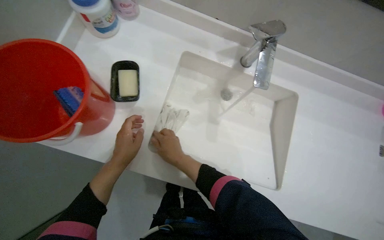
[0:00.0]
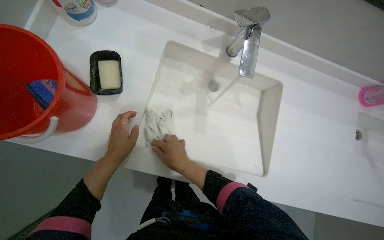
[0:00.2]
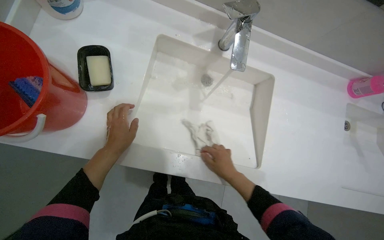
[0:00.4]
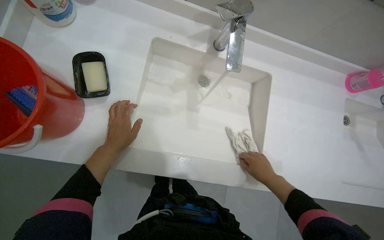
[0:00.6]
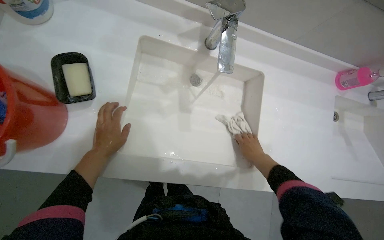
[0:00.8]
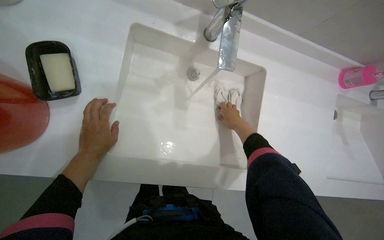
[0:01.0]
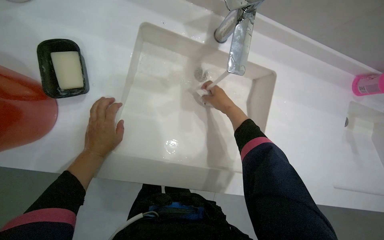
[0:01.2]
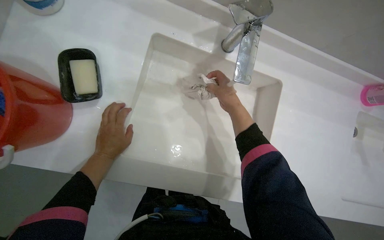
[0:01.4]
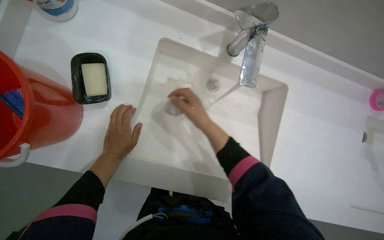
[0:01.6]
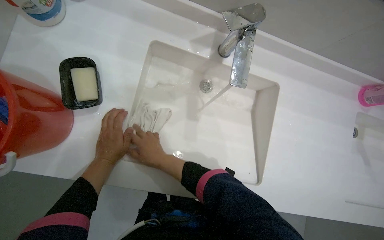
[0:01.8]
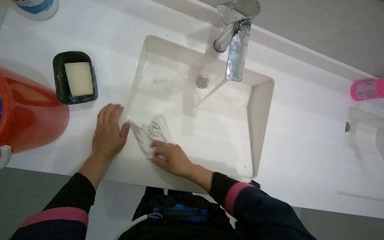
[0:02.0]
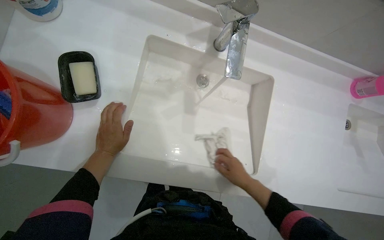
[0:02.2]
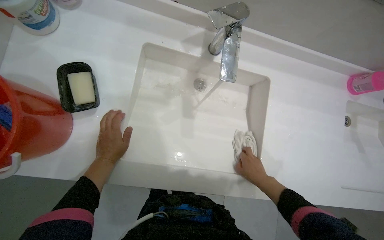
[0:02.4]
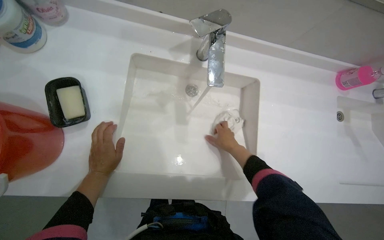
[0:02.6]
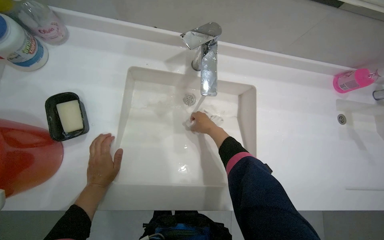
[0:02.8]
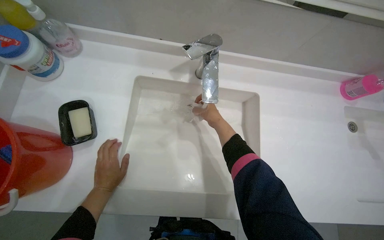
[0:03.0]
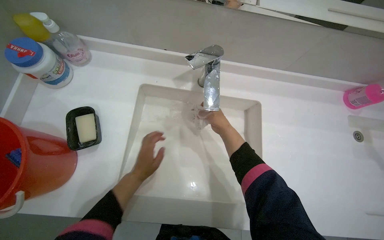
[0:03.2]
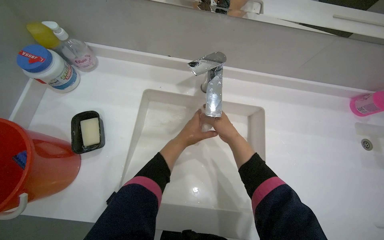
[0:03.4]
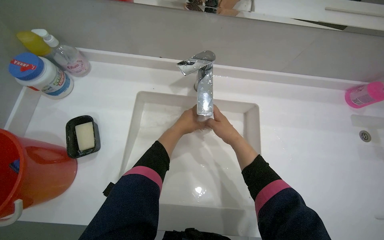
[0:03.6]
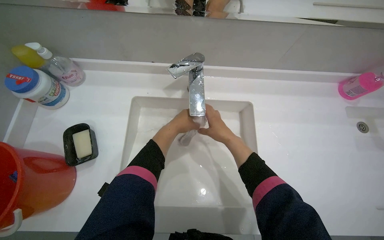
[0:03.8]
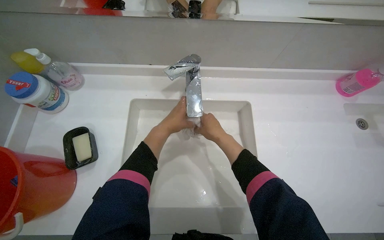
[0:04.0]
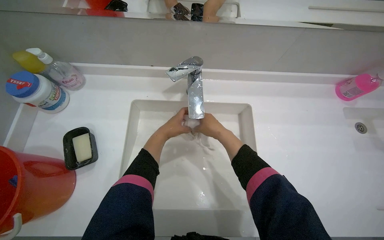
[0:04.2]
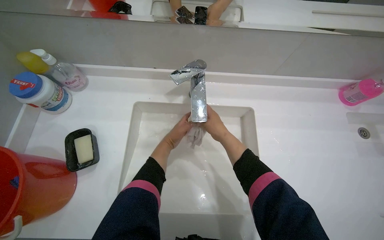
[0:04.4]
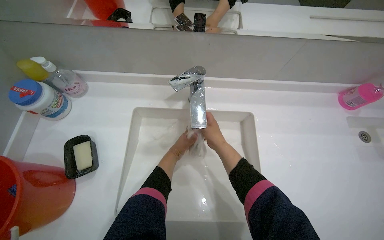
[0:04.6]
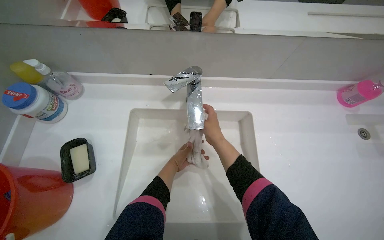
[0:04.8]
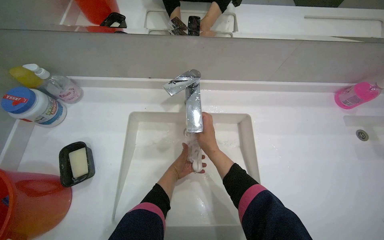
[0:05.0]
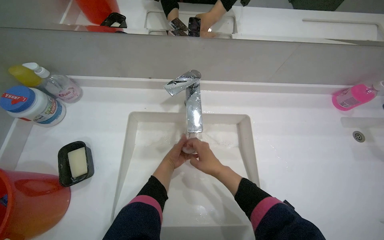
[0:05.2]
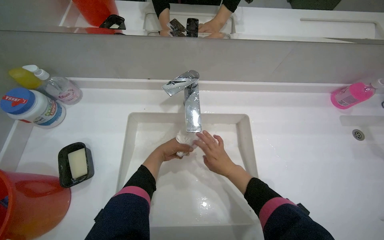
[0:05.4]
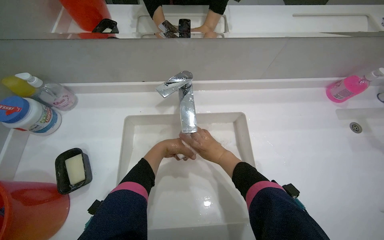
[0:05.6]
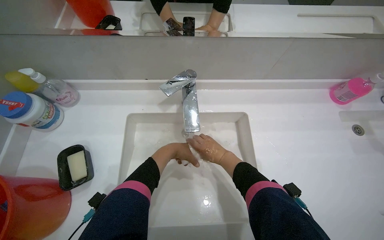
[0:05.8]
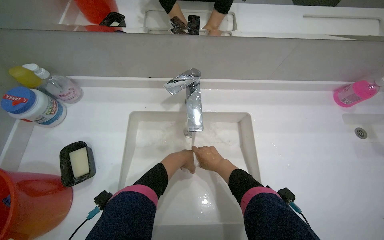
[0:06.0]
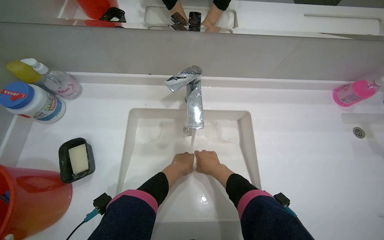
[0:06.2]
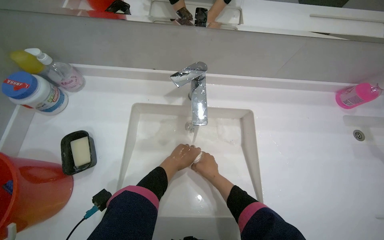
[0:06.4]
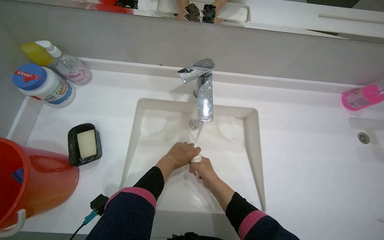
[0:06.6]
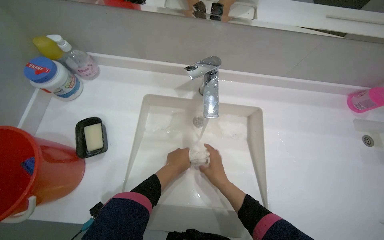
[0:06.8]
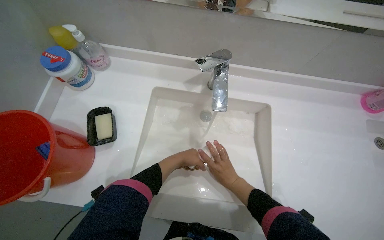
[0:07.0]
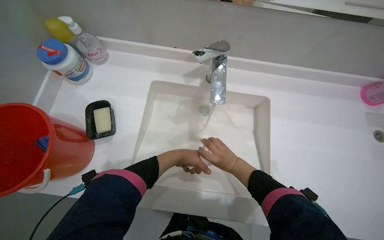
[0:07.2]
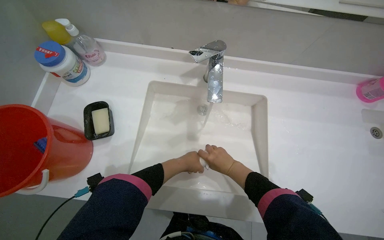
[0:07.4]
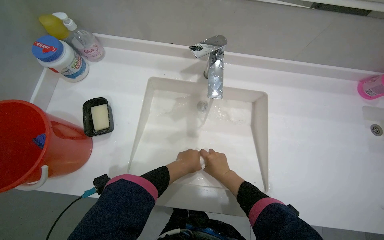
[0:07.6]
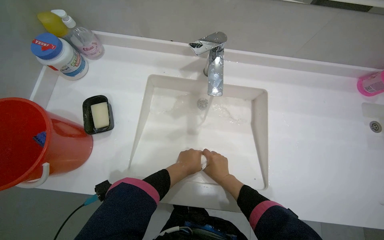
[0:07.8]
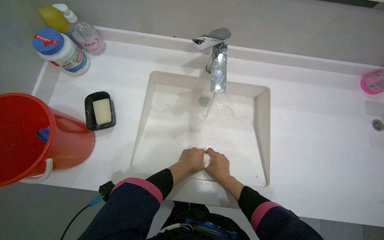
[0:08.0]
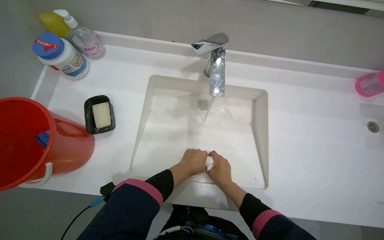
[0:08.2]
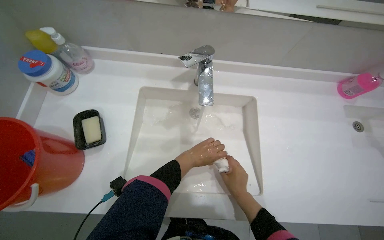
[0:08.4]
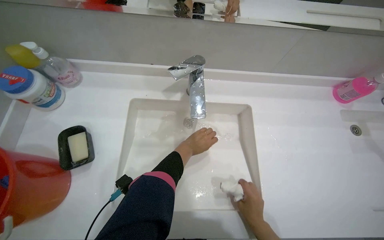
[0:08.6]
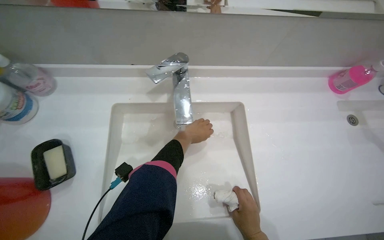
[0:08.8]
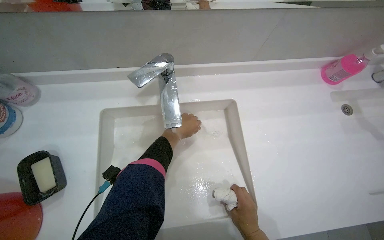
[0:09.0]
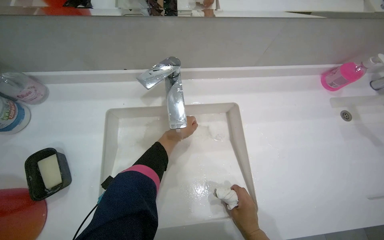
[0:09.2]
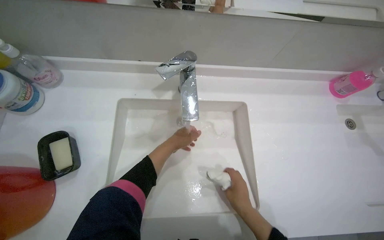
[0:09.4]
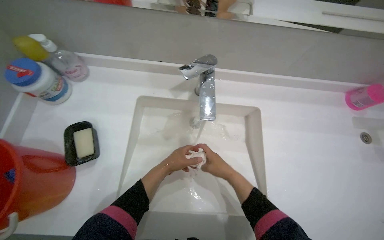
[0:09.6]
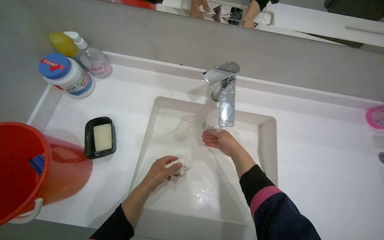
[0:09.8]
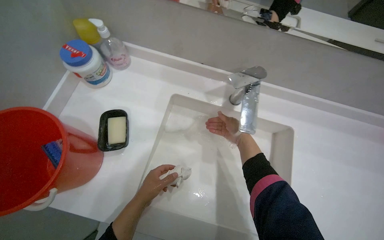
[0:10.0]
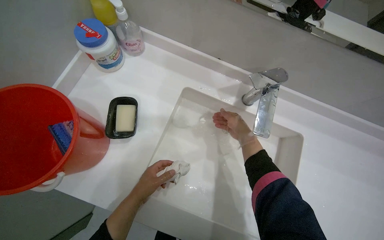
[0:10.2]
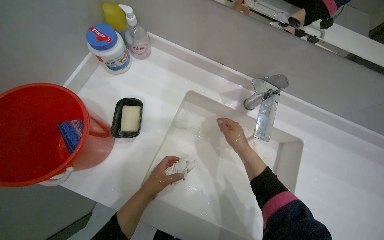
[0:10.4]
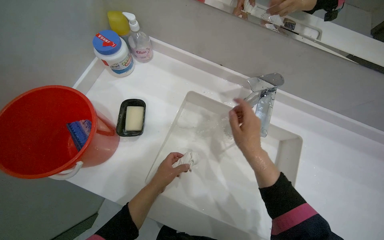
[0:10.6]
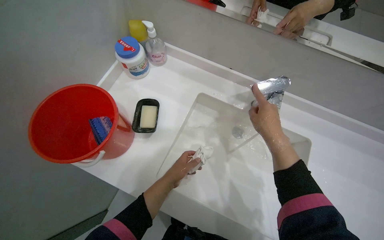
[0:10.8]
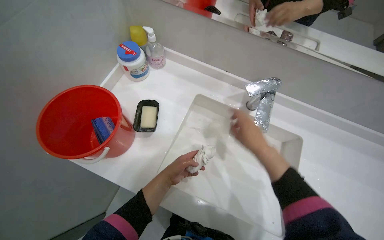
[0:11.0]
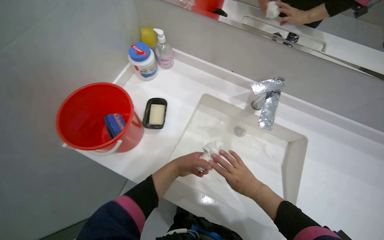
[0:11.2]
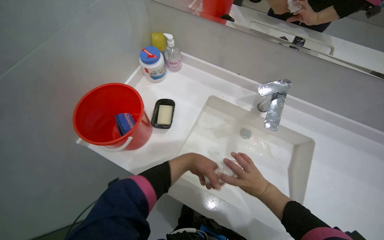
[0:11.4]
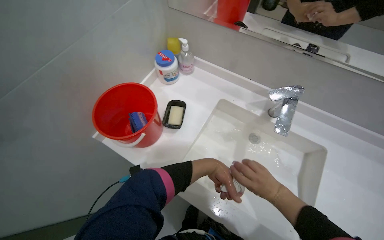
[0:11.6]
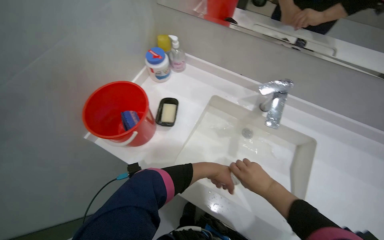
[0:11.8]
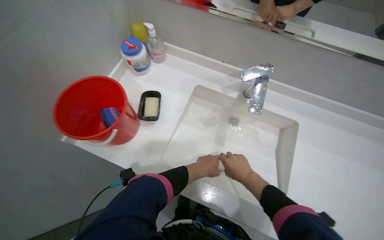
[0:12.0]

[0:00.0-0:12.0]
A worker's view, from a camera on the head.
Job: preparing cleaning supplies.
The whole recording: Washing cloth in sink. The worker washes a cloth with soap and water in the sink.
0:00.0 to 0:01.6: The right hand is displaced up the picture by approximately 15 cm, and goes to the right and returns, some 40 cm each way.
0:01.6 to 0:03.0: The right hand moves left and right over approximately 35 cm, changing direction 2 times.
0:03.0 to 0:04.4: The left hand goes about 30 cm up the picture and to the right.
0:04.4 to 0:06.0: The right hand moves down the picture, about 10 cm.
0:07.6 to 0:09.0: The left hand heads up the picture, covering roughly 20 cm; the right hand shifts about 20 cm down the picture and to the right.
0:09.0 to 0:10.4: Everything in view rotates some 30 degrees clockwise. The right hand travels up the picture by some 35 cm. The left hand moves to the left and down the picture, approximately 35 cm.
0:10.4 to 0:12.0: The right hand travels down the picture by approximately 15 cm. Meanwhile the left hand moves to the right, about 15 cm.

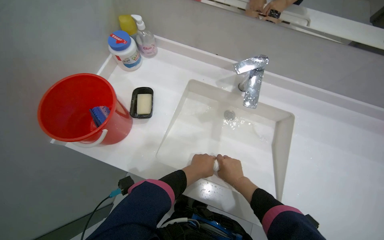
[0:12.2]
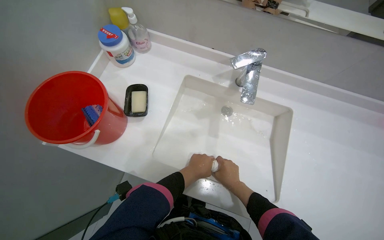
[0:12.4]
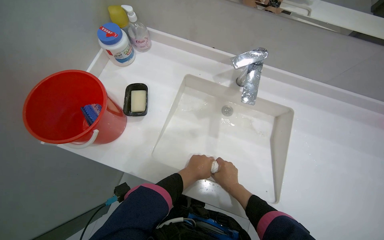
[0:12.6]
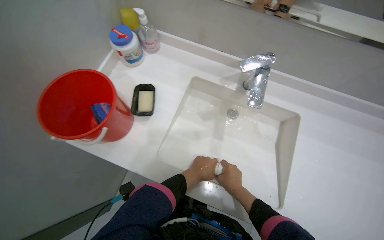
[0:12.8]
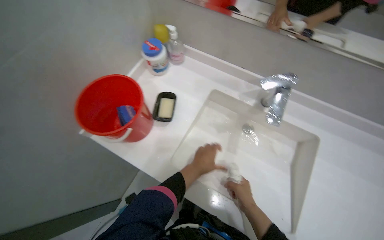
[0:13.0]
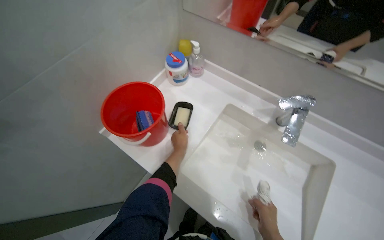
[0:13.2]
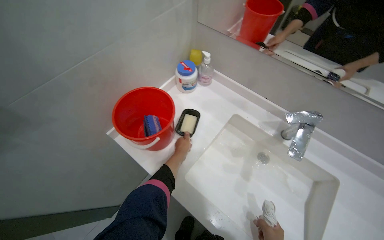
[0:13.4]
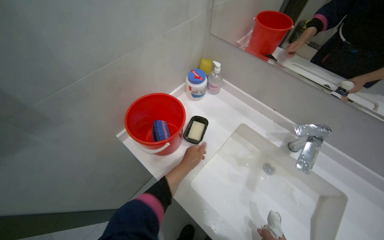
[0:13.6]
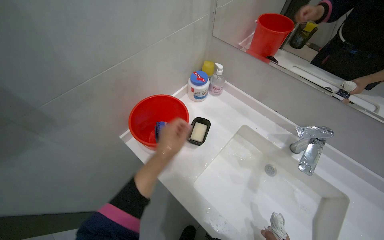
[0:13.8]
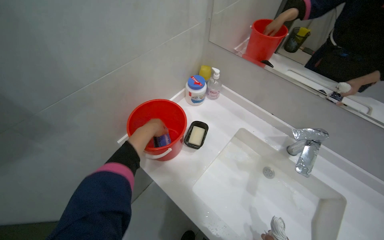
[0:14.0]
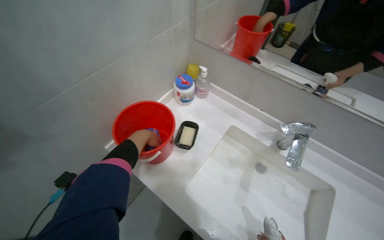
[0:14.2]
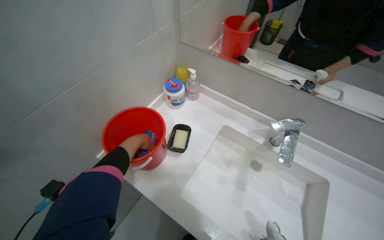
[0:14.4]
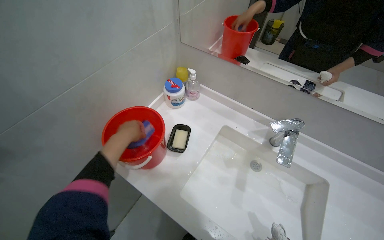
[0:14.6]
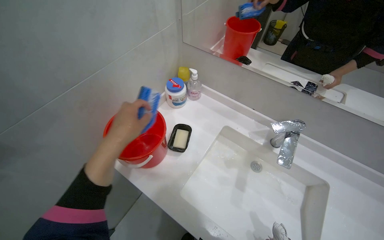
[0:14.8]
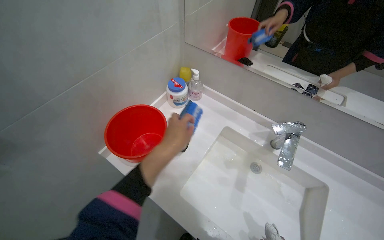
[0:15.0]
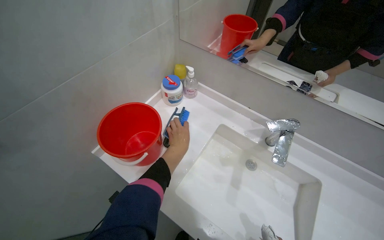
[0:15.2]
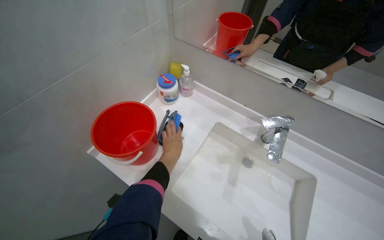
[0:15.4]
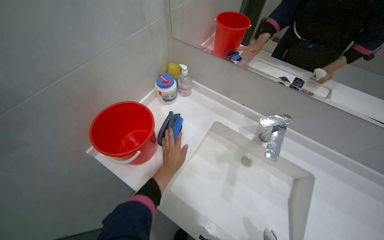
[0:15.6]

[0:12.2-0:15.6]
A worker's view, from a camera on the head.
Job: preparing cleaning supplies.
The whole recording: Washing cloth in sink. The worker washes a cloth with soap and water in the sink.
0:12.2 to 0:13.8: The left hand travels to the left, up the picture and nearer to the camera by roughly 30 cm.
0:13.8 to 0:15.6: The left hand moves nearer and farther over some 20 cm, changing direction 2 times.

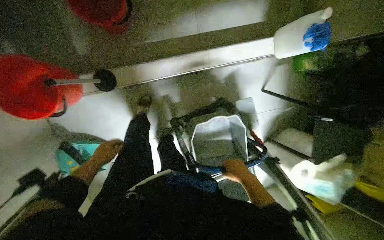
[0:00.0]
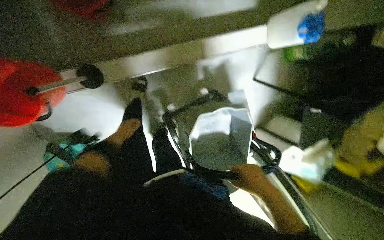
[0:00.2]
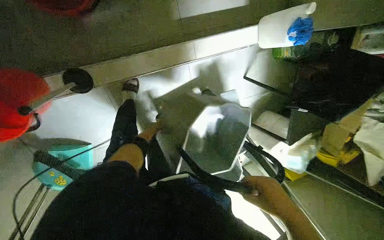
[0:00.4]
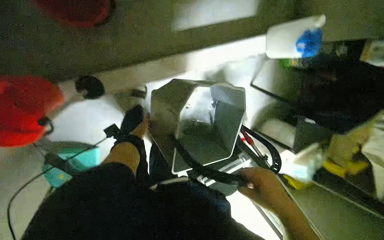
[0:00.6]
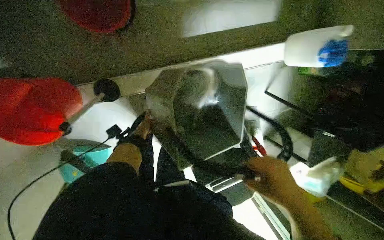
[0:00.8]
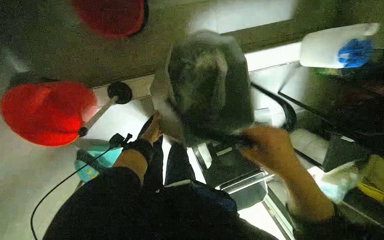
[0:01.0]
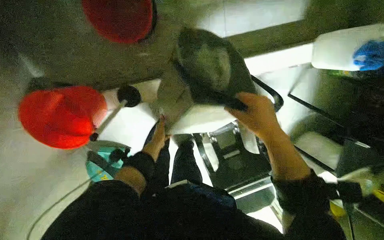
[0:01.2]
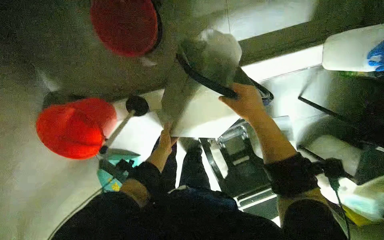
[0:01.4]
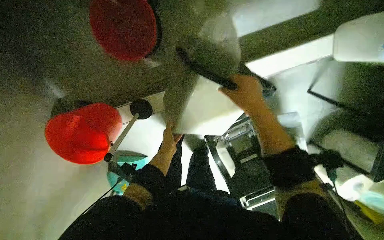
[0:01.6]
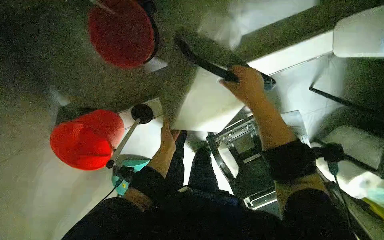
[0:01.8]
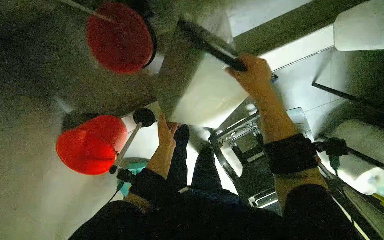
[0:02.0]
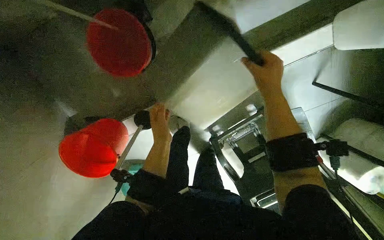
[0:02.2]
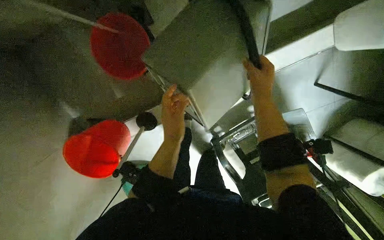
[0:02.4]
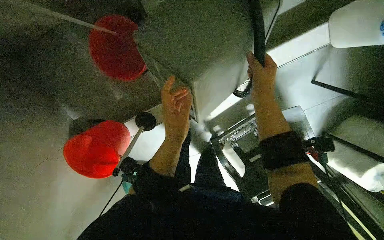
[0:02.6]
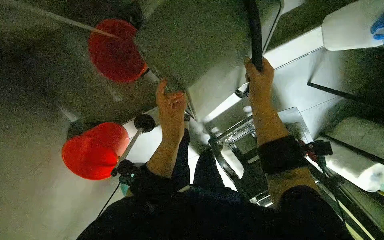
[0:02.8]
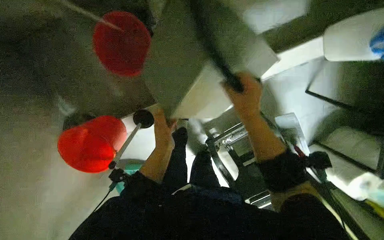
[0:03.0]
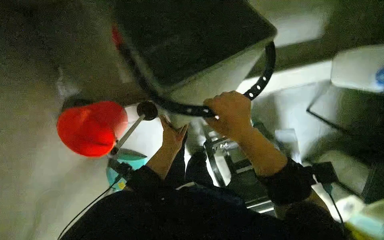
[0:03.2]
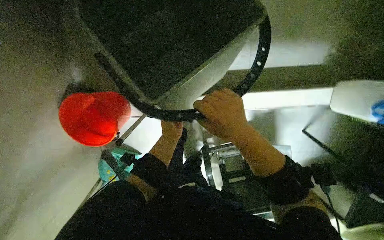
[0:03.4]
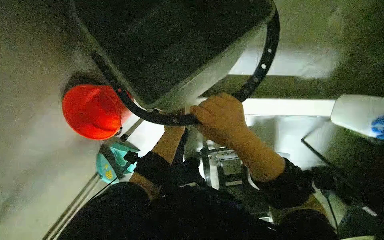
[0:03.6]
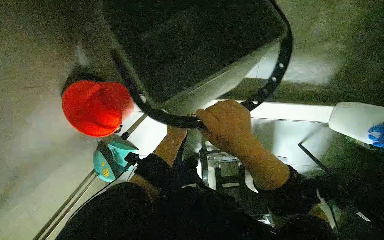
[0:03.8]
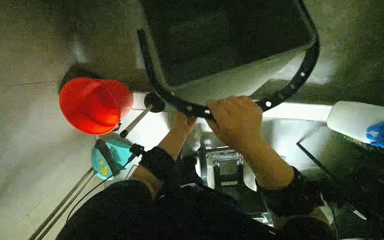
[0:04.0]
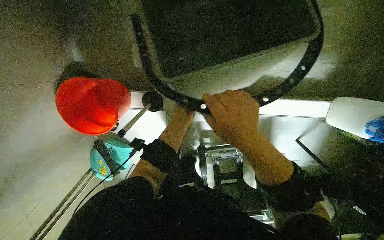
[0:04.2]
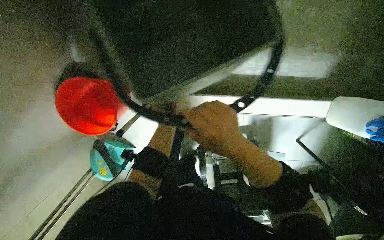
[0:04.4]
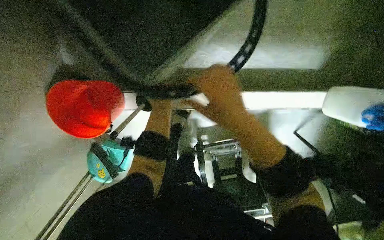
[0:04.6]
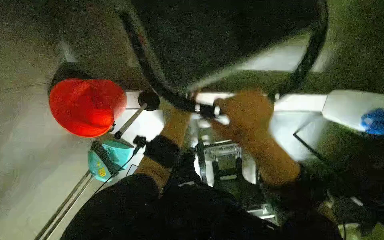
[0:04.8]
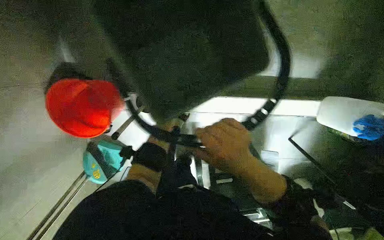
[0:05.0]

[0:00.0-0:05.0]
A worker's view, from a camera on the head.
Job: preparing cleaning supplies.
The whole recording: Adjusting mop bucket wringer. The worker removes and replaces the wringer on the mop bucket.
0:00.0 to 0:01.6: The right hand heads up the picture, covering roughly 40 cm.
0:01.6 to 0:03.4: The right hand is displaced nearer to the camera and to the left by some 15 cm; the left hand reaches roughly 30 cm nearer to the camera, then returns.
0:03.4 to 0:05.0: The left hand reaches roughly 10 cm up the picture, then returns.
